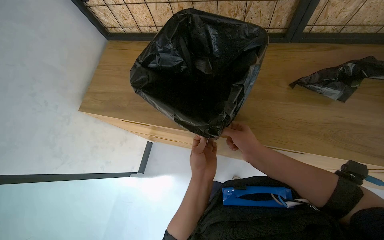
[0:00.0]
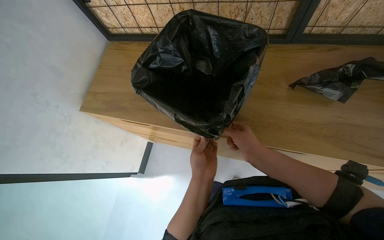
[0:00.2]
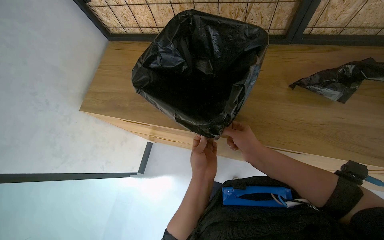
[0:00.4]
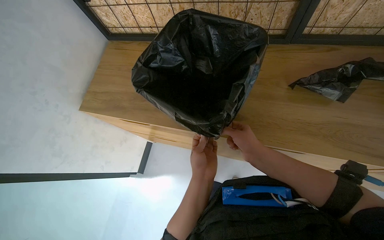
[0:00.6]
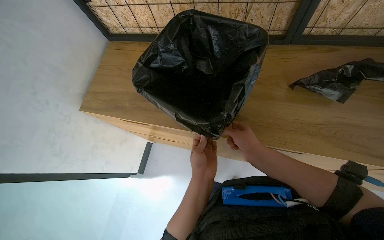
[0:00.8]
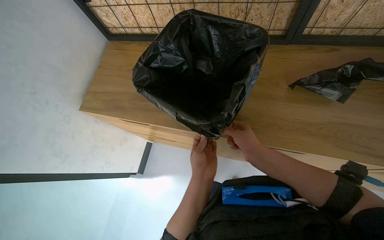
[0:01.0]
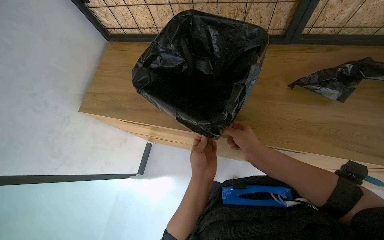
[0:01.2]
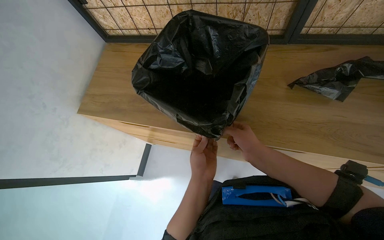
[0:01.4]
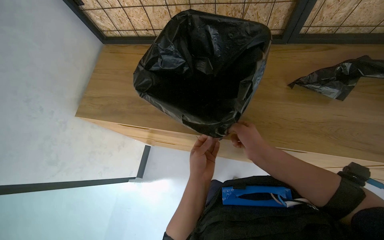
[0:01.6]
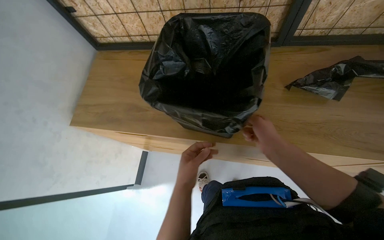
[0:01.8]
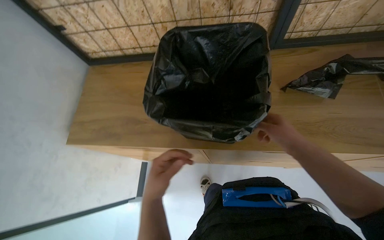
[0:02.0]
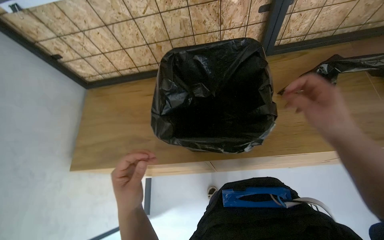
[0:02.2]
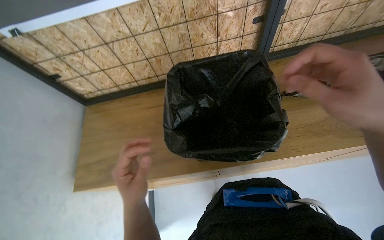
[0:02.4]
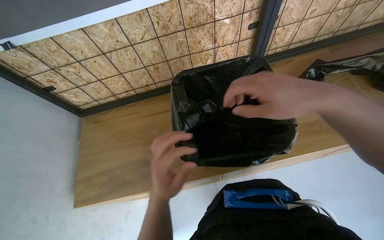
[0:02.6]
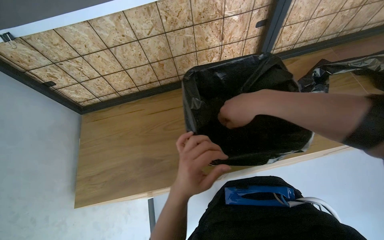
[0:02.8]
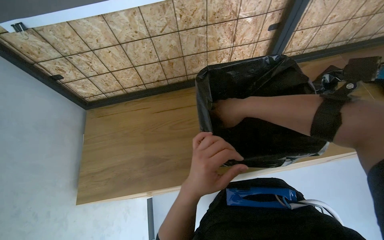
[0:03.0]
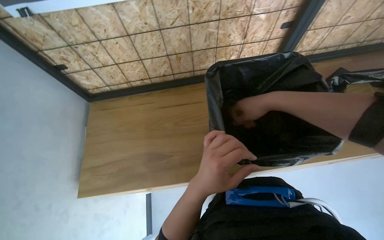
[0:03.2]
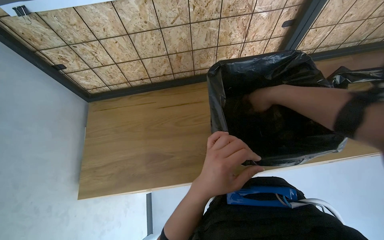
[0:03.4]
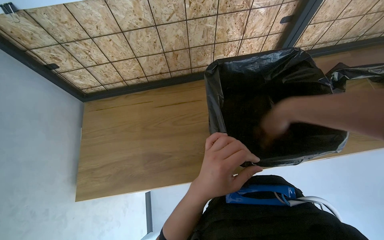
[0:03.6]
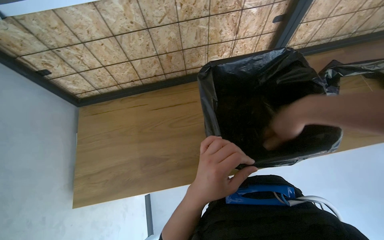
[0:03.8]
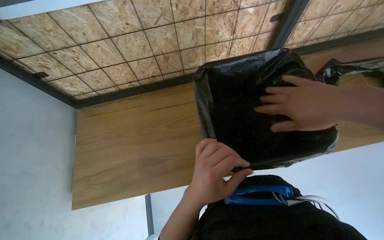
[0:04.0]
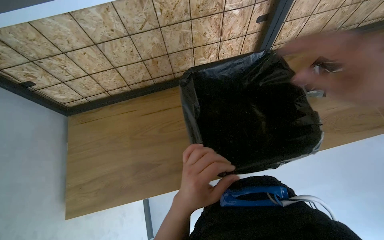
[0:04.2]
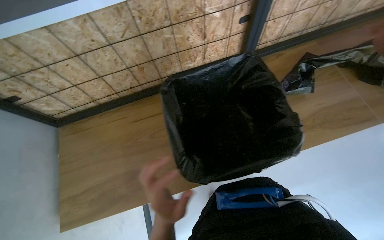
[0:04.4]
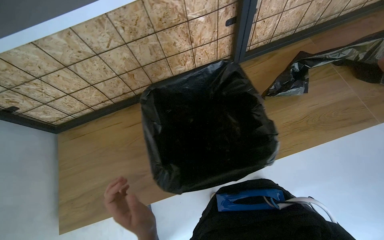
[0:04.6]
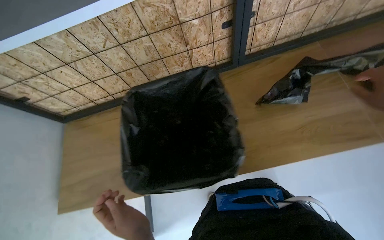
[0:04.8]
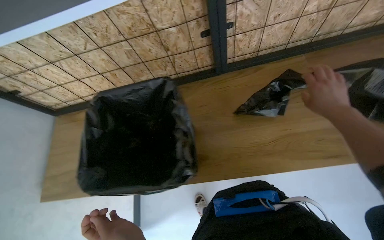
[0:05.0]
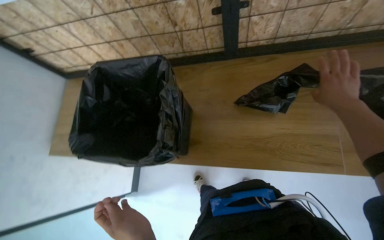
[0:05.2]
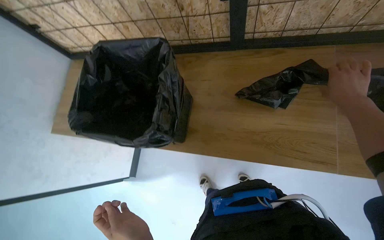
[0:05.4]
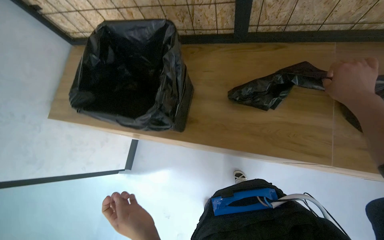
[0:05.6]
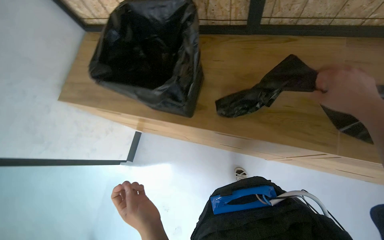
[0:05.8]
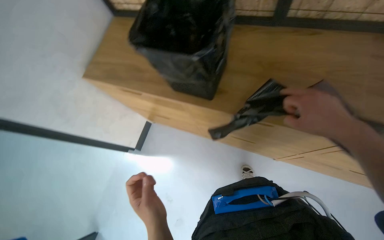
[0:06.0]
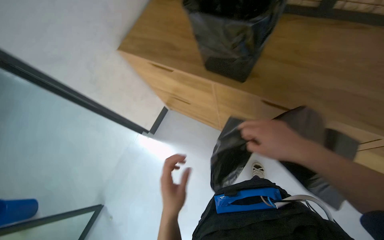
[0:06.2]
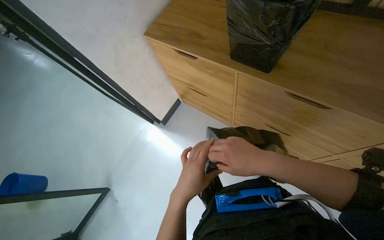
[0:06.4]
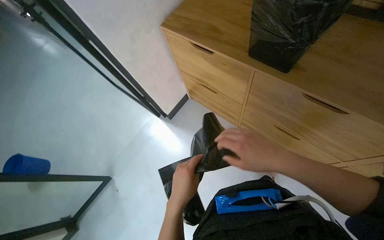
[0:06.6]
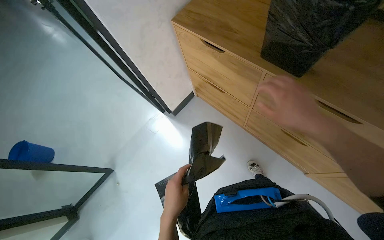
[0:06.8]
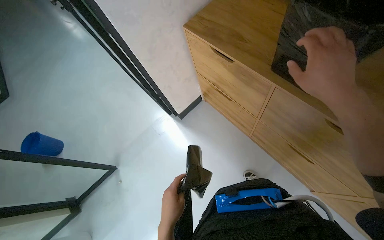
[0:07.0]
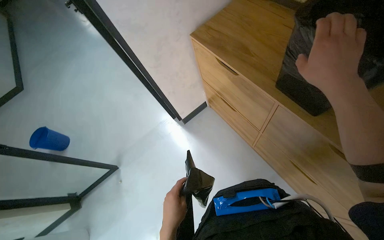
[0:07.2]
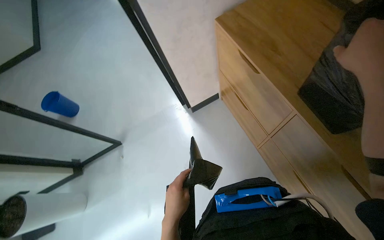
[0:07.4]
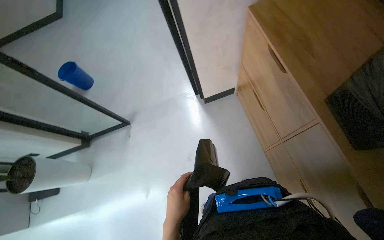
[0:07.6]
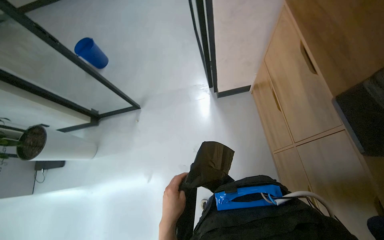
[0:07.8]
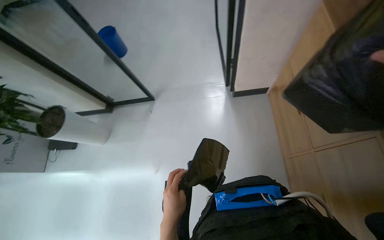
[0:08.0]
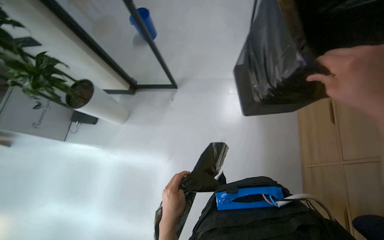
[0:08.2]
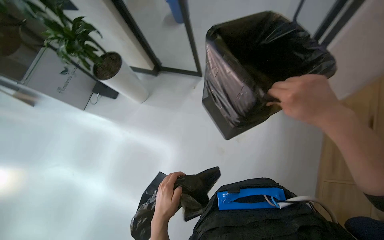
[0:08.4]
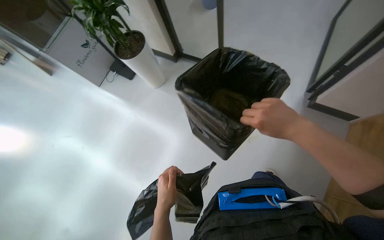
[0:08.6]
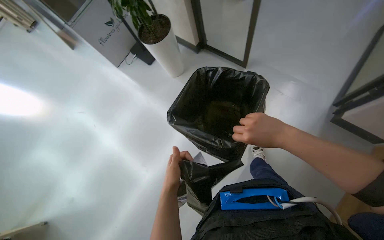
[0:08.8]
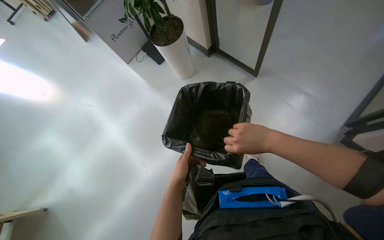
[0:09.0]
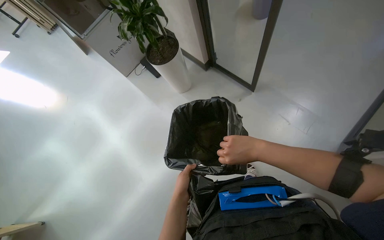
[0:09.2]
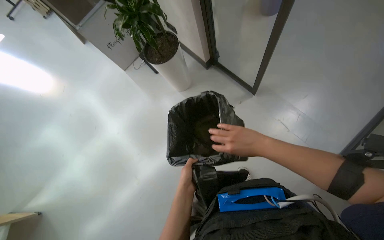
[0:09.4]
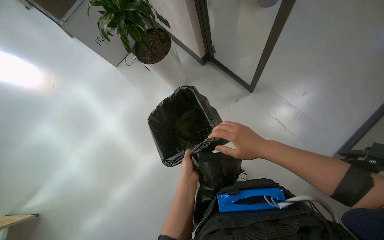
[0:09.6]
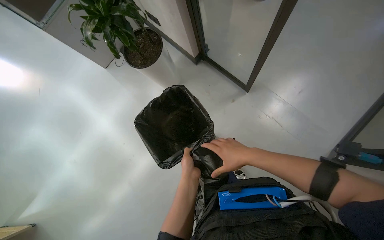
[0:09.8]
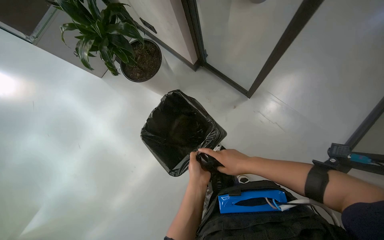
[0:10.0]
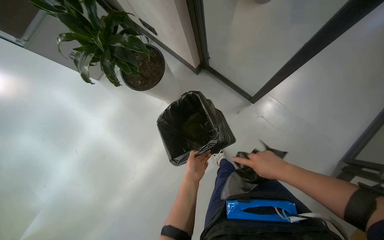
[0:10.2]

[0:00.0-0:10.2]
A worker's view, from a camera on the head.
Job: managing trash.
The whole recording: Lining trash bin with new bag. The worker places a new black trash bag into a bin and secures it.
0:00.0 to 0:01.4: Neither hand changes place.
0:01.4 to 0:03.0: The head turns to the right by approximately 20 degrees. The right hand moves up the picture, some 20 cm, and travels nearer to the camera and back again, some 20 cm each way.
0:04.4 to 0:05.8: The head rotates about 30 degrees to the left. The wearer looks approximately 15 degrees further downward.
0:05.8 to 0:07.2: The head turns to the left by approximately 35 degrees. The right hand goes some 50 cm to the left. The left hand travels down the picture by approximately 25 cm.
0:07.2 to 0:08.8: The head turns to the left by some 75 degrees. The view tips downward by some 25 degrees.
0:08.8 to 0:10.2: The left hand is displaced to the right and farther from the camera by about 20 cm. Meanwhile the right hand heads farther from the camera, covering approximately 10 cm.

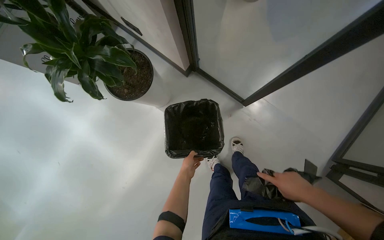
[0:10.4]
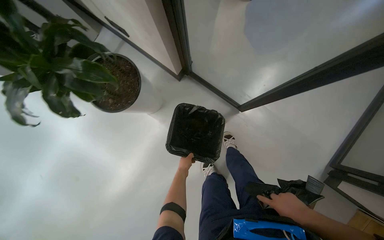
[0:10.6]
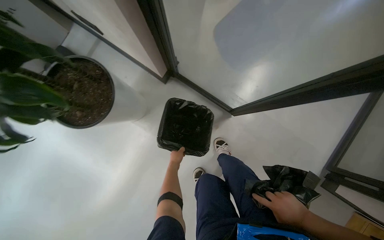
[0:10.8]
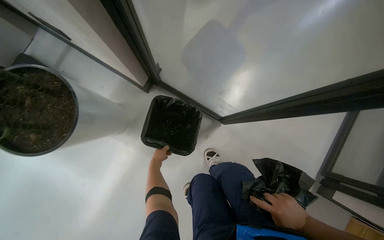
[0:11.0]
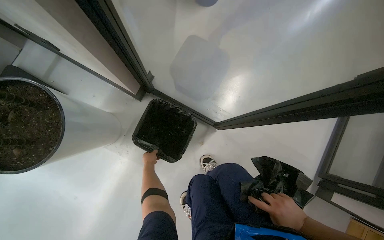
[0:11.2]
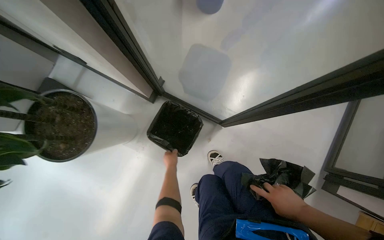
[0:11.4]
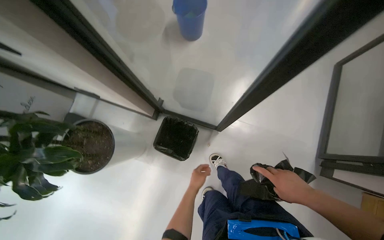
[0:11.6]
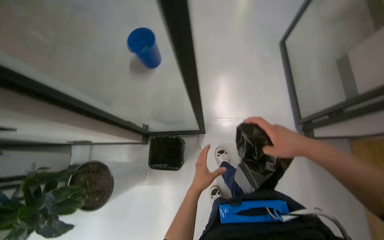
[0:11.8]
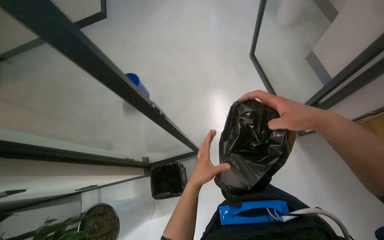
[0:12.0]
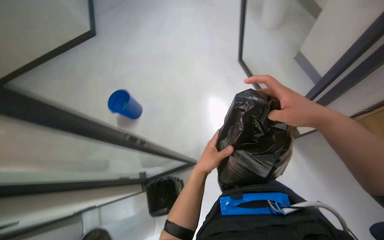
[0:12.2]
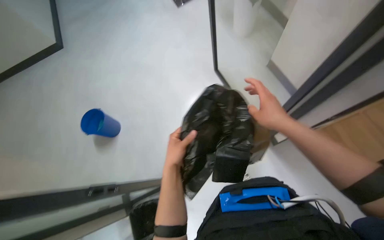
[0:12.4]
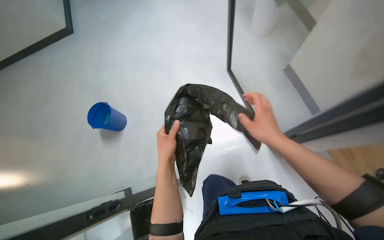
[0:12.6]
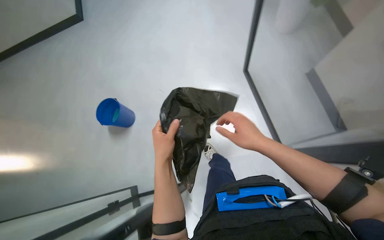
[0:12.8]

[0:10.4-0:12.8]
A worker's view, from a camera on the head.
Job: managing trash.
The whole recording: Lining trash bin with new bag. The worker places a new black trash bag into a bin and secures it.
0:10.4 to 0:11.6: The left hand goes to the left and returns, approximately 10 cm each way.
0:11.6 to 0:12.8: The wearer moves approximately 60 cm. The scene turns some 35 degrees counterclockwise in the picture.

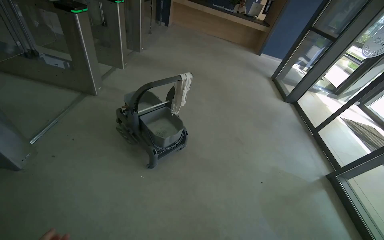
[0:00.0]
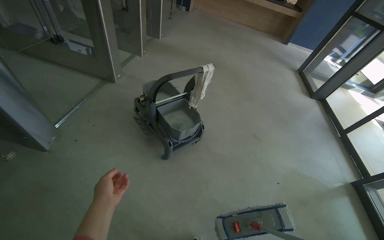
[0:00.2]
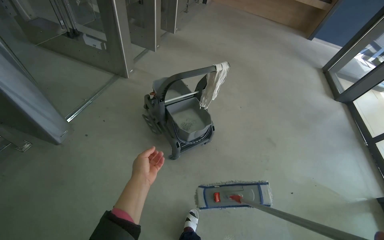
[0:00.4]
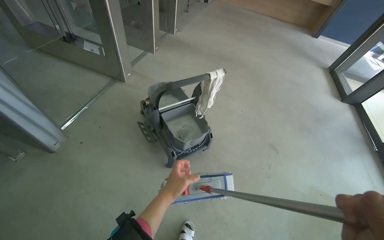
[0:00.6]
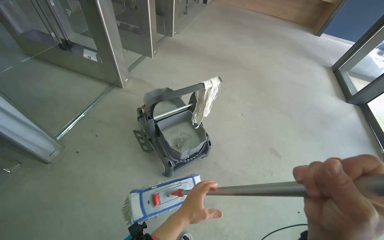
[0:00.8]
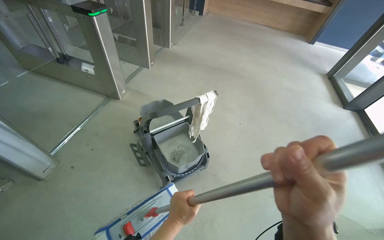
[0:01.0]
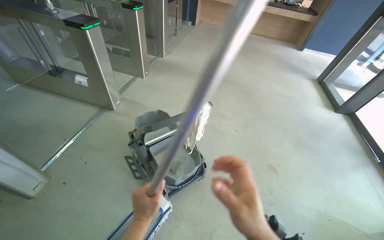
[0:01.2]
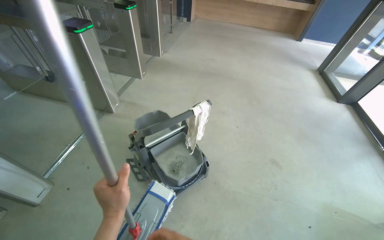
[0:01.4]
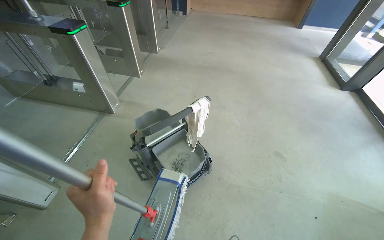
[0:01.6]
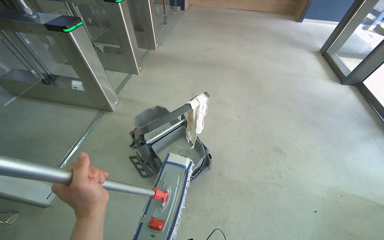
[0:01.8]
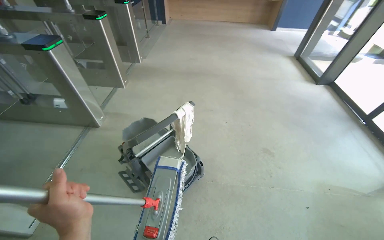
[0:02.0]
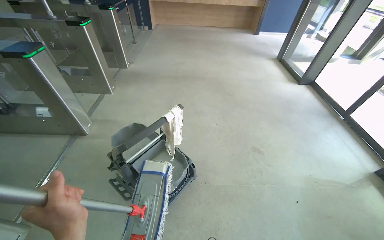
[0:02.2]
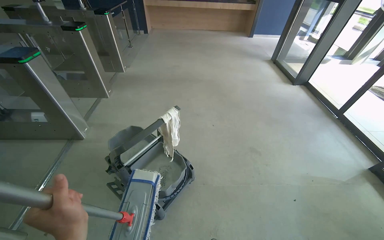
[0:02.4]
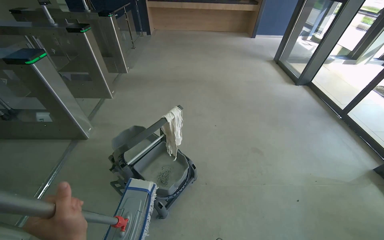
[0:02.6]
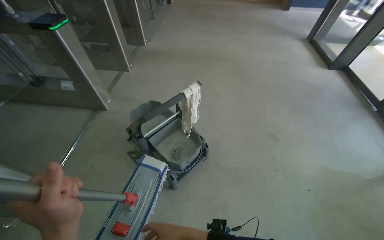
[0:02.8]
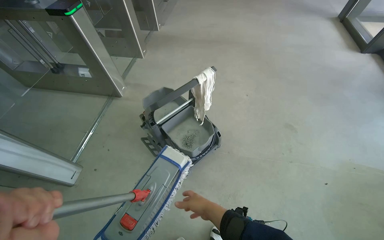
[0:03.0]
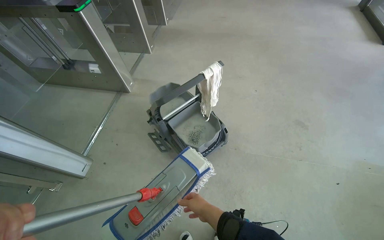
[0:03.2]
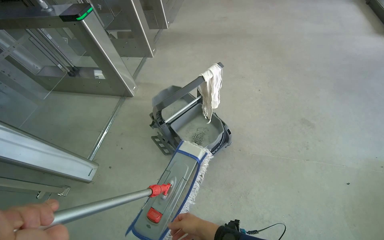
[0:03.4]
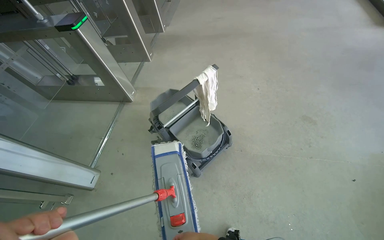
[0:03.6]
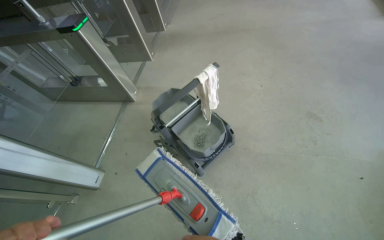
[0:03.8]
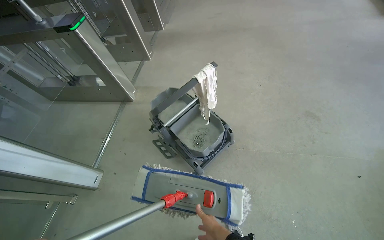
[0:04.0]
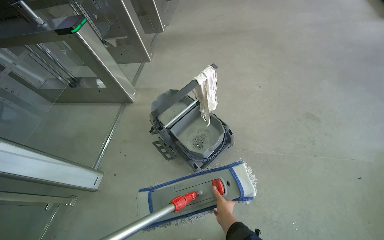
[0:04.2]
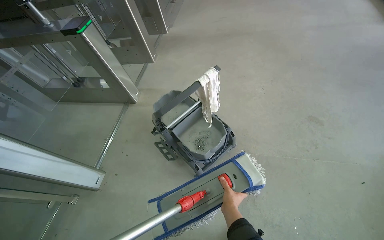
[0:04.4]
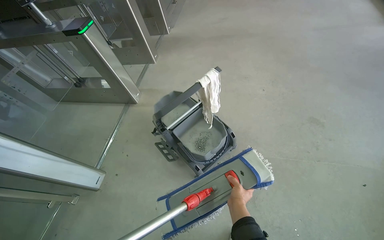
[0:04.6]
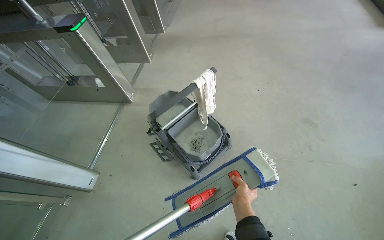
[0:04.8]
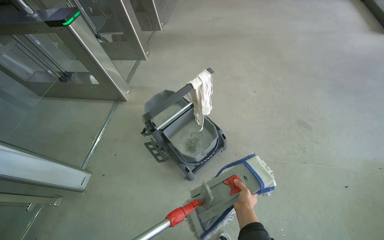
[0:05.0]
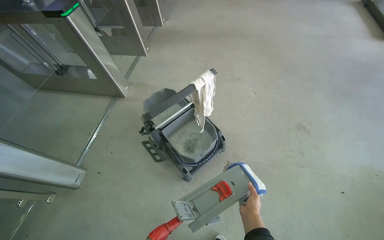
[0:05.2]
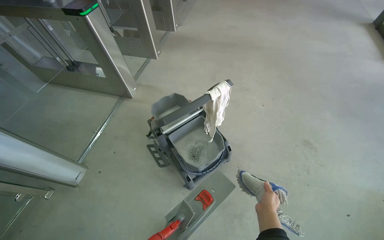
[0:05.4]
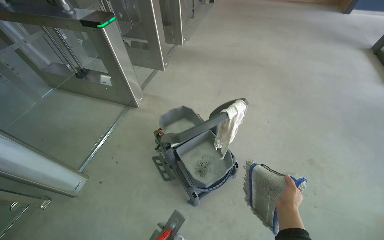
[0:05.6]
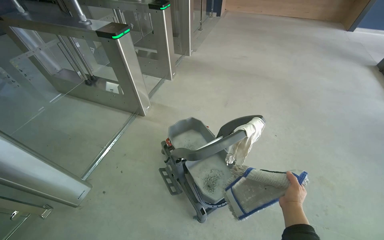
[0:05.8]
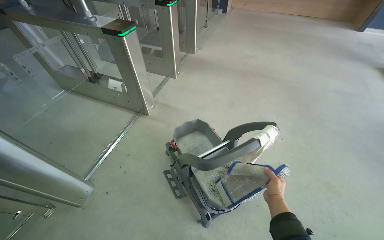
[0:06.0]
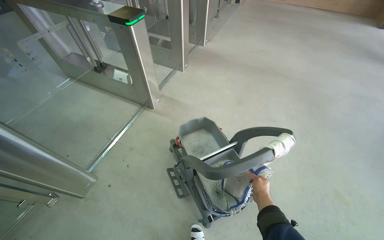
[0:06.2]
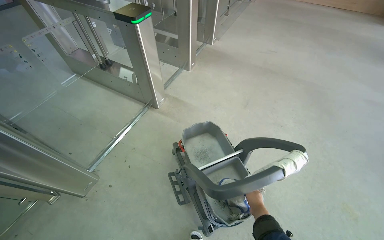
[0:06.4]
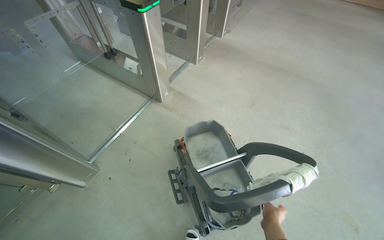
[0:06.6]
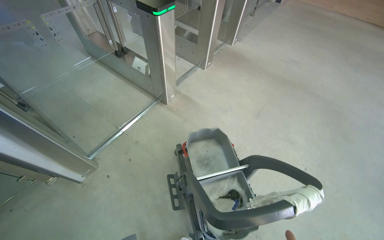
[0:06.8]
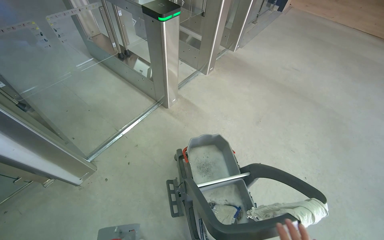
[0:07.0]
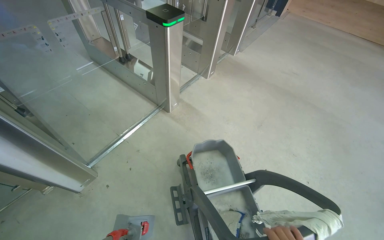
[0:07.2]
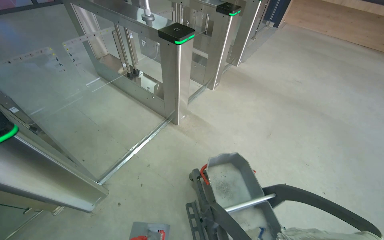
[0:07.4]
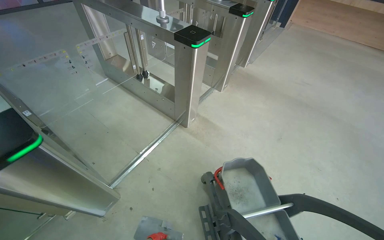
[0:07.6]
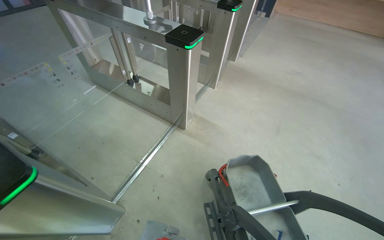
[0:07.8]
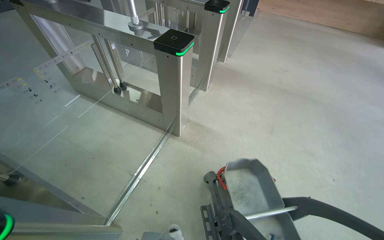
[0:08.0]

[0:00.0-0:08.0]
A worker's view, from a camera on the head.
Job: preparing cleaning supplies.
The whole recording: Preparing cleaning equipment. The worker detaches and reattaches the mop head, and rinses a cloth in the cleaning bucket.
0:00.0 to 0:01.6: The wearer moves approximately 40 cm.
0:04.8 to 0:06.4: The wearer moves about 40 cm.
0:06.4 to 0:08.0: The wearer moves roughly 50 cm.
